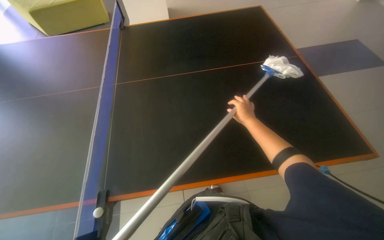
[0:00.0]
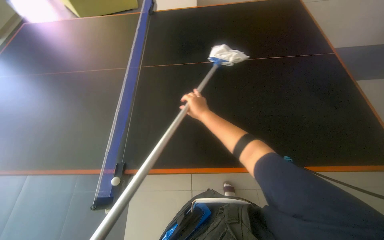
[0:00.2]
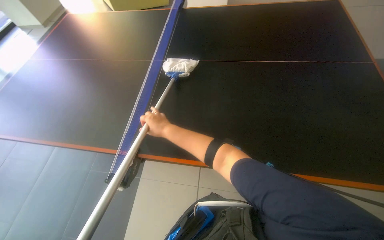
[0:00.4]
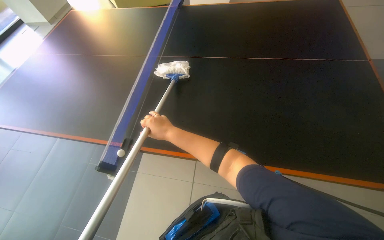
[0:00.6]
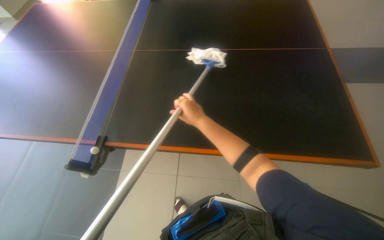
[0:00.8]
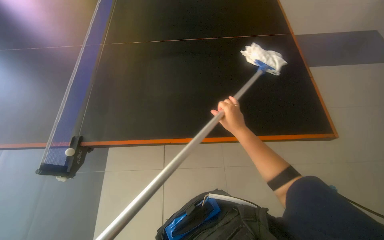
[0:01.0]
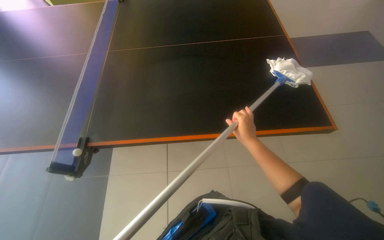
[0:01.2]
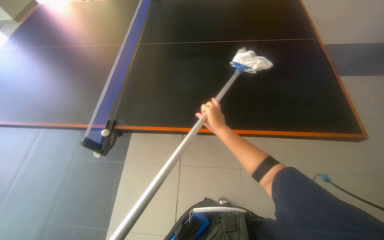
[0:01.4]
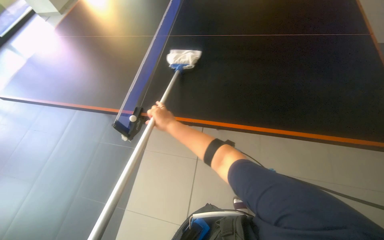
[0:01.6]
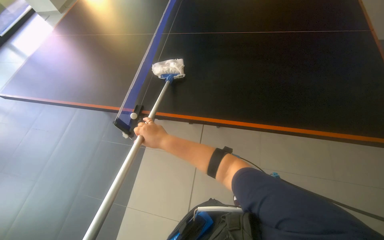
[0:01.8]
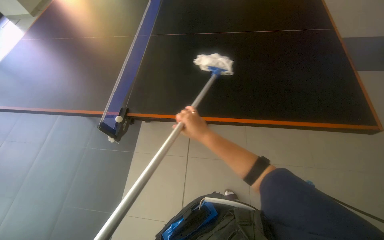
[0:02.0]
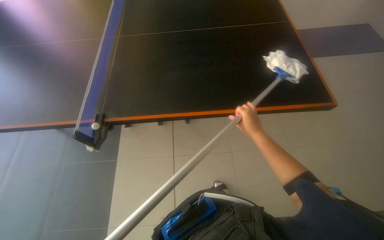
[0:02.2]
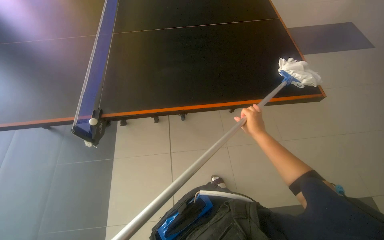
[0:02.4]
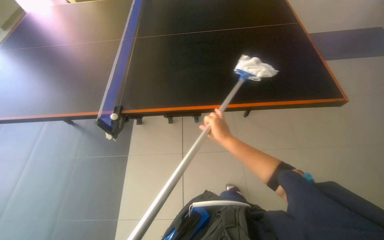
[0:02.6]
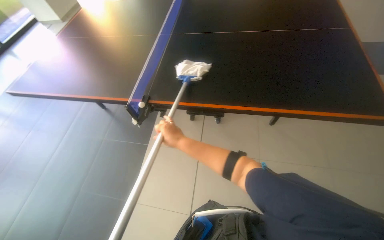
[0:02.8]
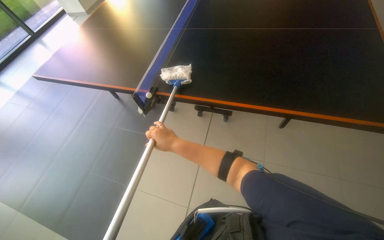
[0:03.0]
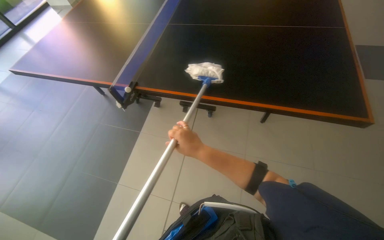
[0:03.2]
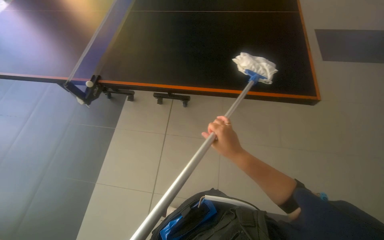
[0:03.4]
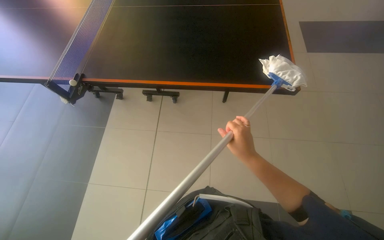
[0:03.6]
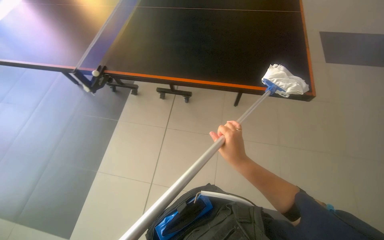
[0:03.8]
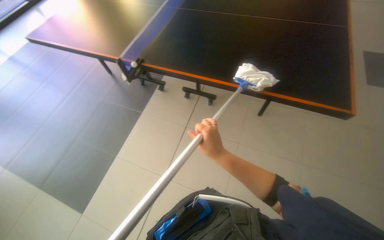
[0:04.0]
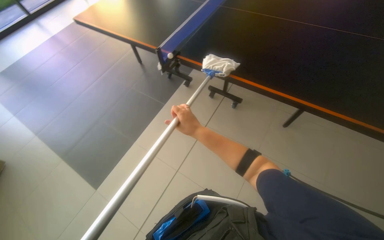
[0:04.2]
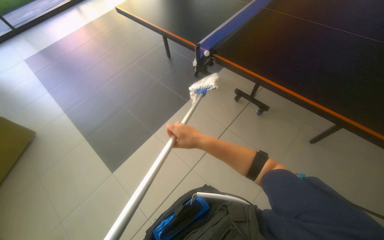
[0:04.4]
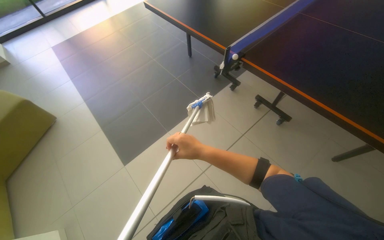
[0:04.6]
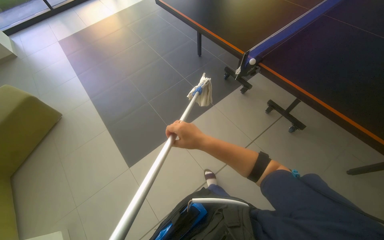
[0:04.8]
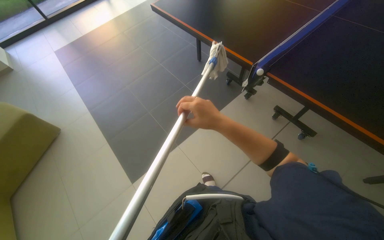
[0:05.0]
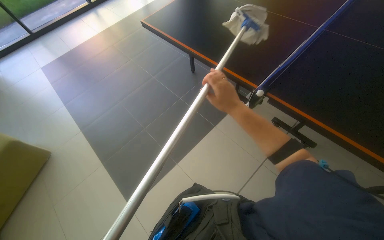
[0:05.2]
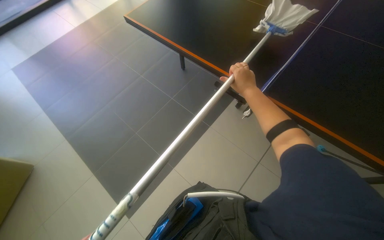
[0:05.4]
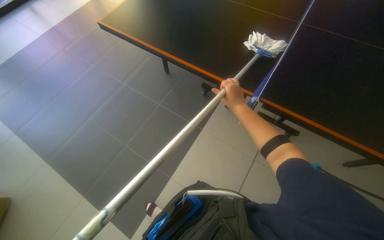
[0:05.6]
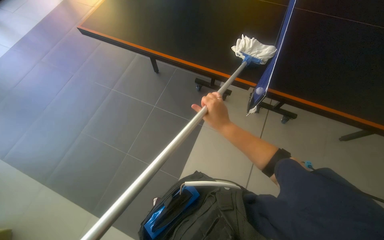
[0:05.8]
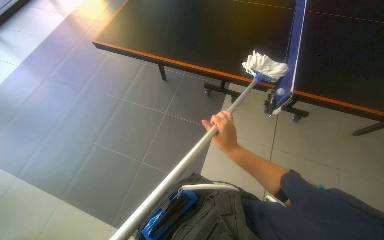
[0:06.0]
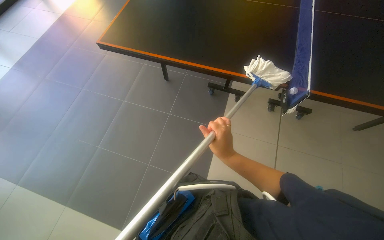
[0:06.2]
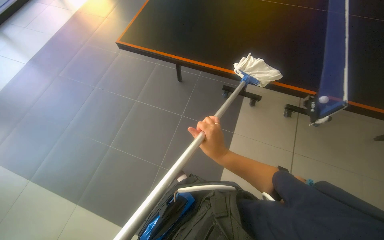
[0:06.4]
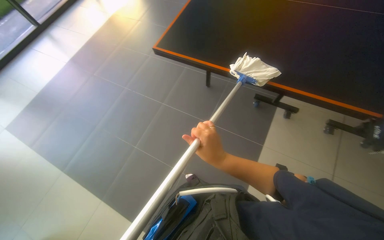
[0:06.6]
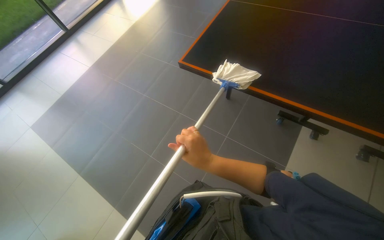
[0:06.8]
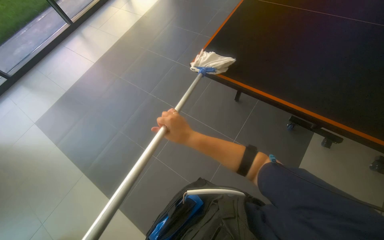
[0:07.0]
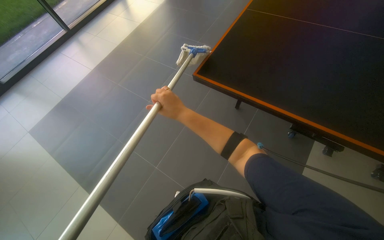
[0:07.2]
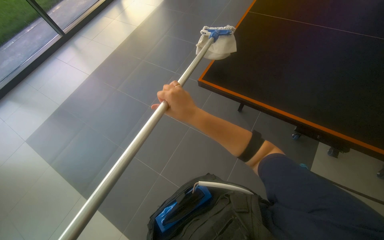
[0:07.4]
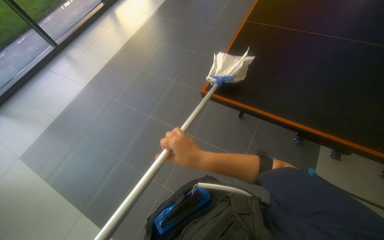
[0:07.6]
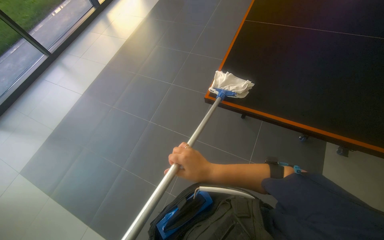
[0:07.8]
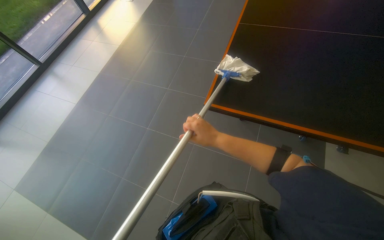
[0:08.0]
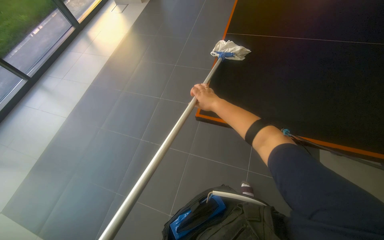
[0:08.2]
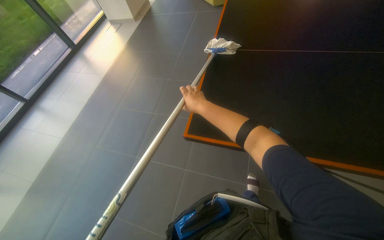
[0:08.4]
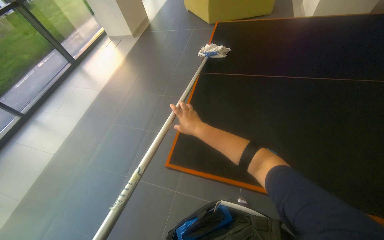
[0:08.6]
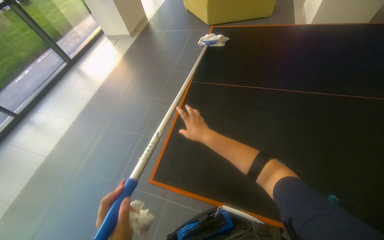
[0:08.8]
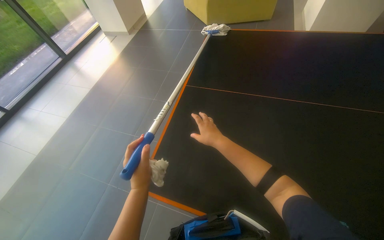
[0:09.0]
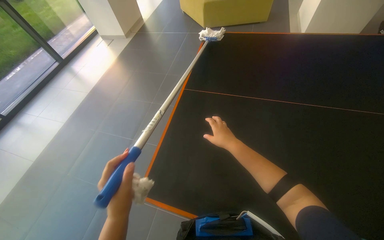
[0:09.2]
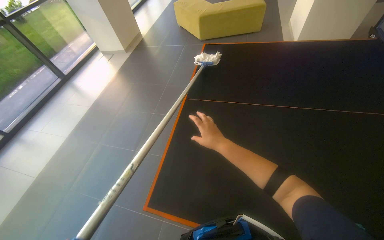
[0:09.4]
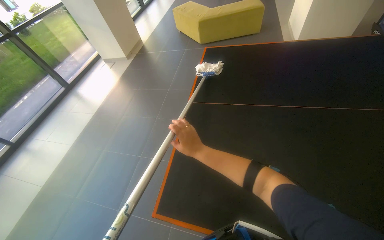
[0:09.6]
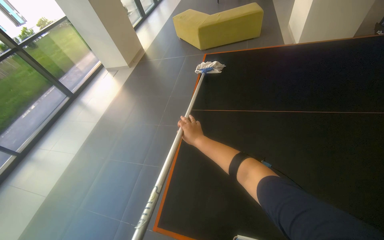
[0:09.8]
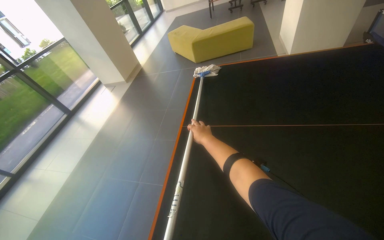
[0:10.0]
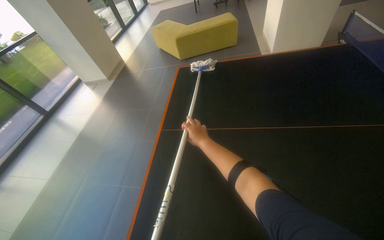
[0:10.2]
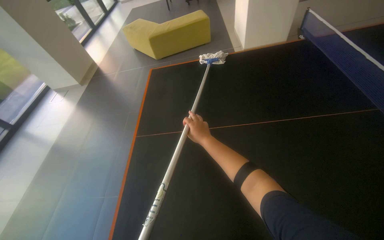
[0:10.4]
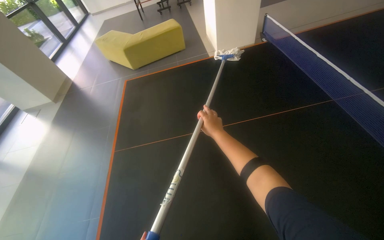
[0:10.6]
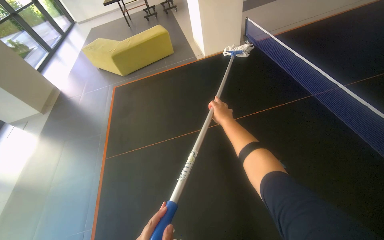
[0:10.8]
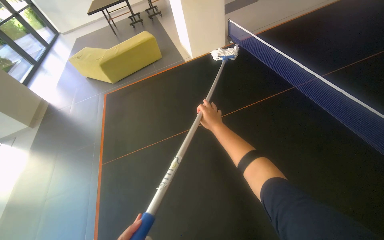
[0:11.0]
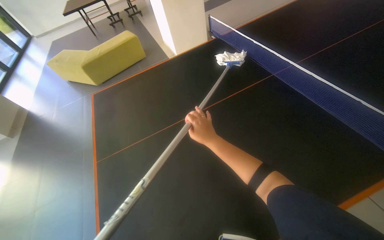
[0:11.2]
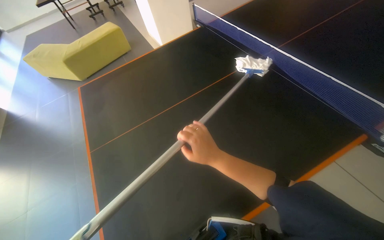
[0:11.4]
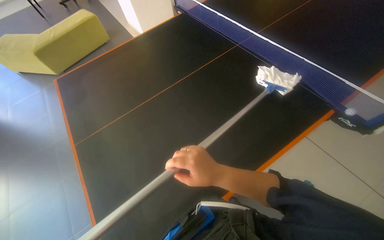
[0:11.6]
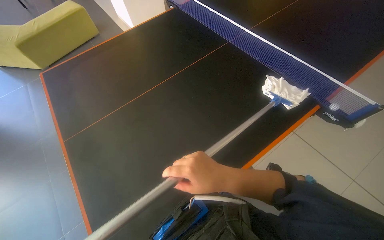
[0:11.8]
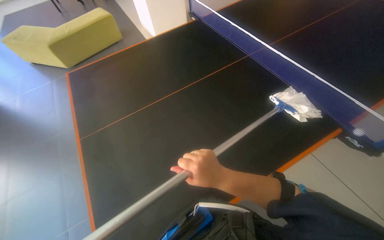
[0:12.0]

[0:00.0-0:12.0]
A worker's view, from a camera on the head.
Job: wiping surfaces.
The whole recording: Wiping the ping-pong table. The worker wipes the surface of the ping-pong table with a mop.
0:00.0 to 0:01.6: The right hand moves left and right over about 30 cm, changing direction 2 times.
0:01.6 to 0:03.0: The wearer's head swings some 20 degrees to the left. The right hand shifts approximately 20 cm down the picture, and goes to the right and returns, roughly 25 cm each way.
0:04.4 to 0:06.0: The camera travels roughly 90 cm. The head turns to the right by approximately 20 degrees.
0:07.6 to 0:09.0: The head travels about 40 cm.
0:10.4 to 0:12.0: The head rotates some 30 degrees to the right. The right hand goes some 35 cm nearer to the camera and down the picture.

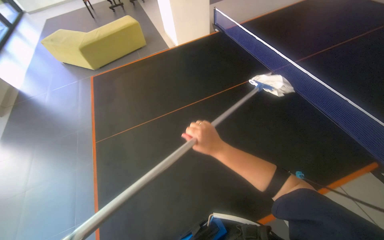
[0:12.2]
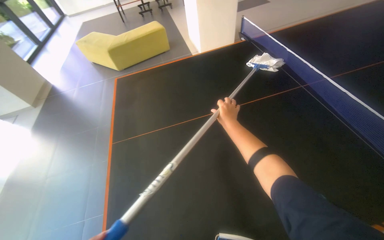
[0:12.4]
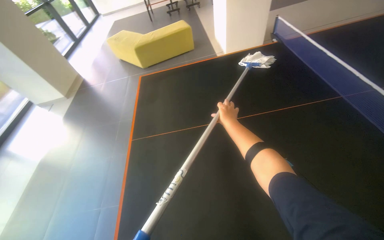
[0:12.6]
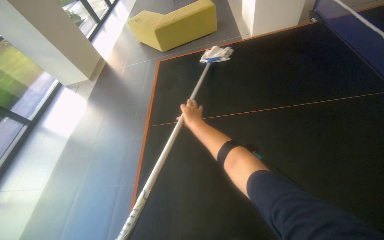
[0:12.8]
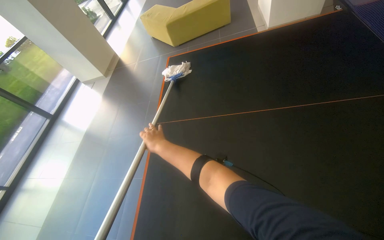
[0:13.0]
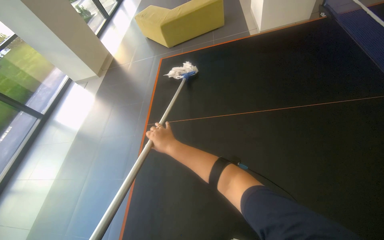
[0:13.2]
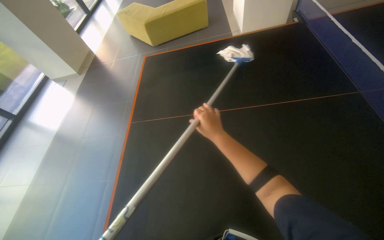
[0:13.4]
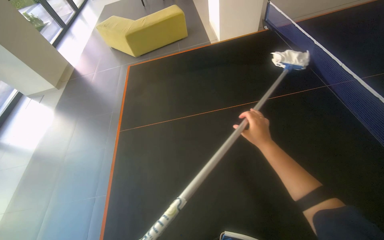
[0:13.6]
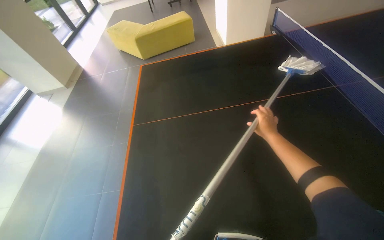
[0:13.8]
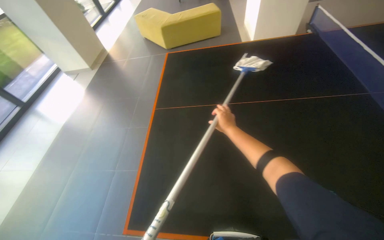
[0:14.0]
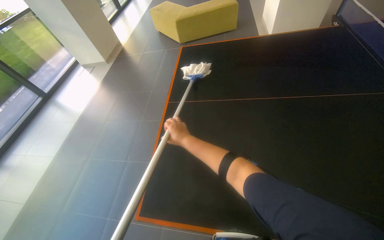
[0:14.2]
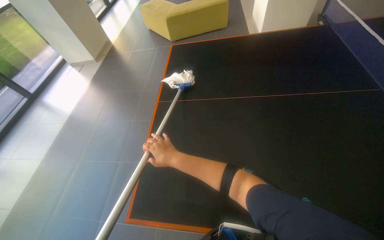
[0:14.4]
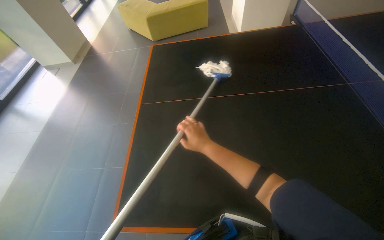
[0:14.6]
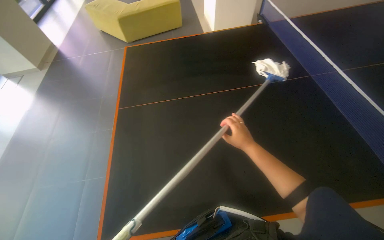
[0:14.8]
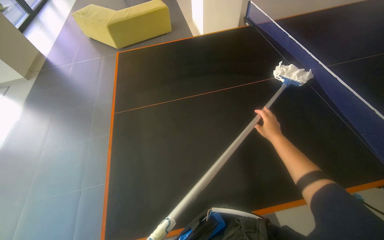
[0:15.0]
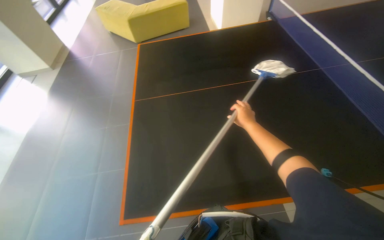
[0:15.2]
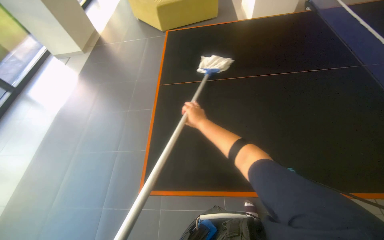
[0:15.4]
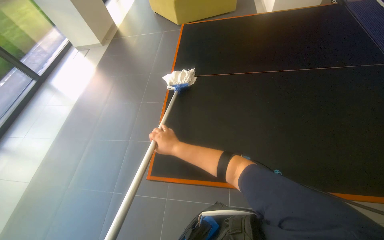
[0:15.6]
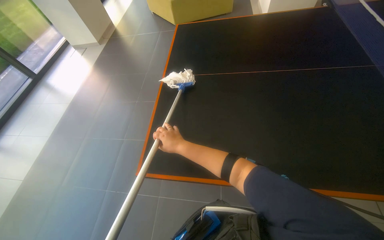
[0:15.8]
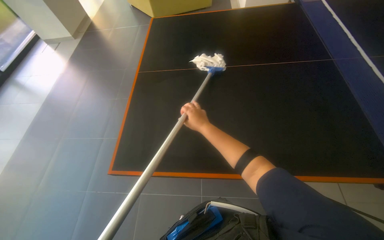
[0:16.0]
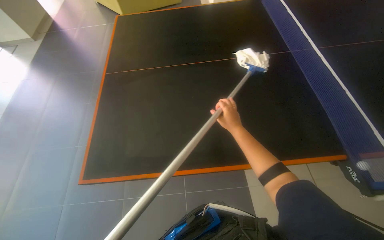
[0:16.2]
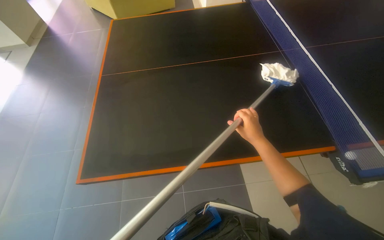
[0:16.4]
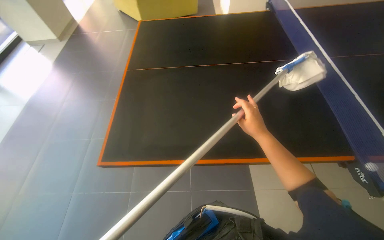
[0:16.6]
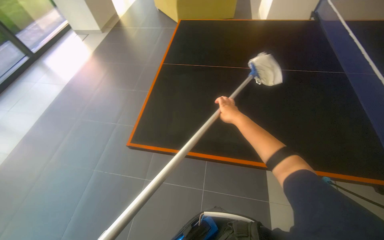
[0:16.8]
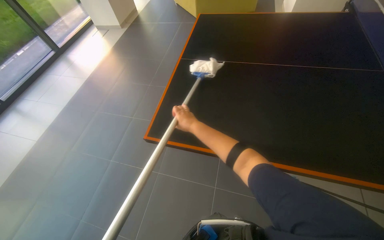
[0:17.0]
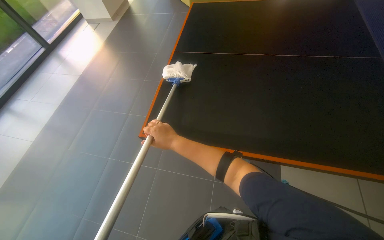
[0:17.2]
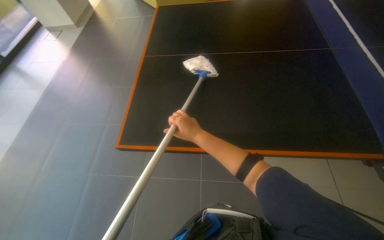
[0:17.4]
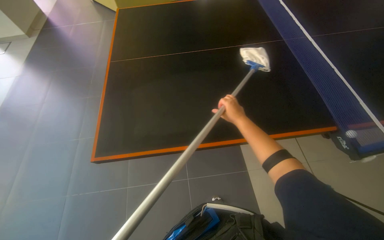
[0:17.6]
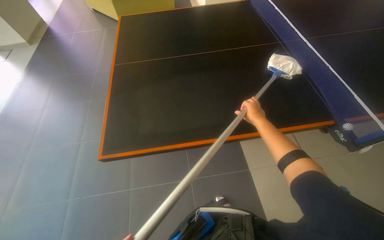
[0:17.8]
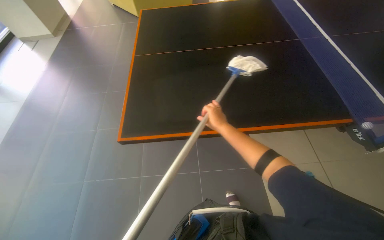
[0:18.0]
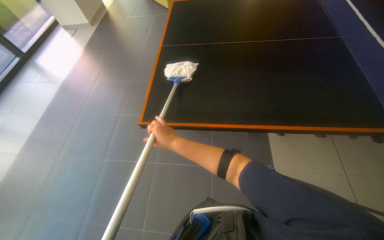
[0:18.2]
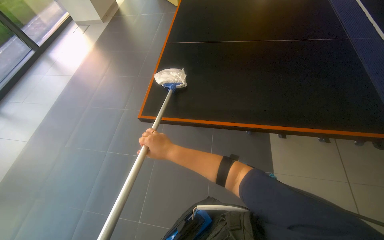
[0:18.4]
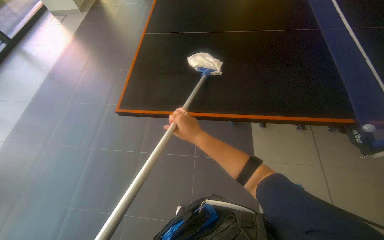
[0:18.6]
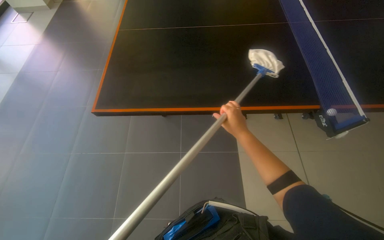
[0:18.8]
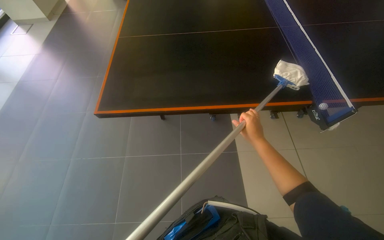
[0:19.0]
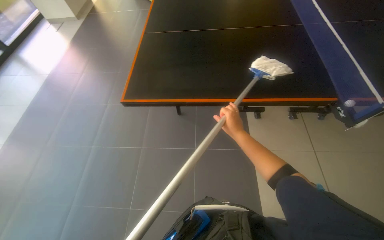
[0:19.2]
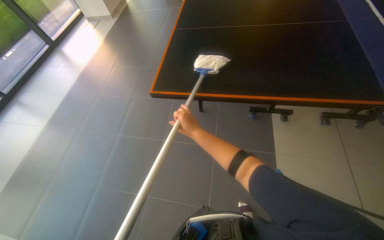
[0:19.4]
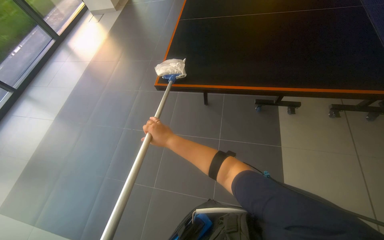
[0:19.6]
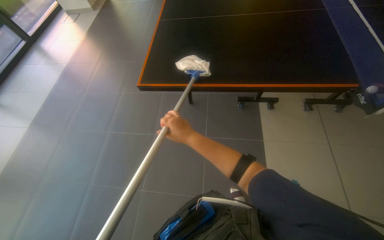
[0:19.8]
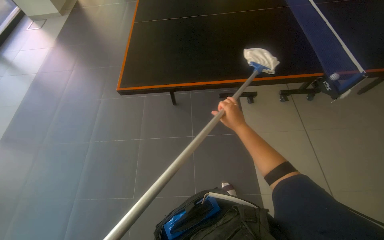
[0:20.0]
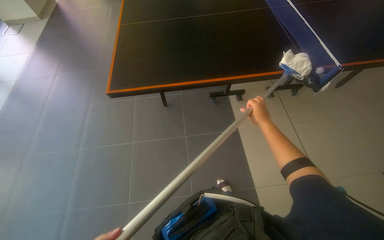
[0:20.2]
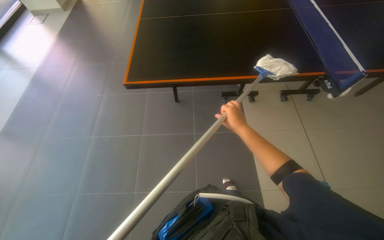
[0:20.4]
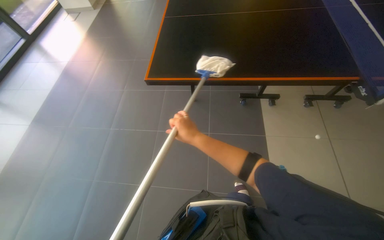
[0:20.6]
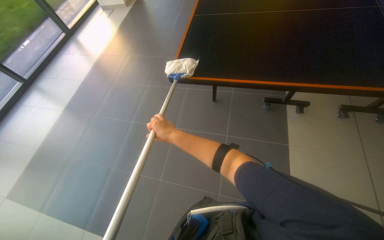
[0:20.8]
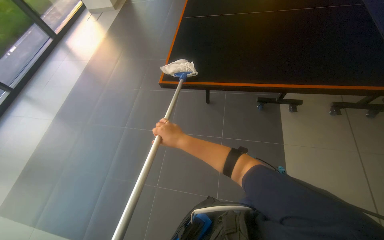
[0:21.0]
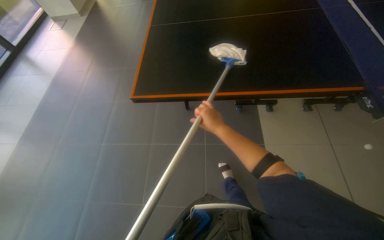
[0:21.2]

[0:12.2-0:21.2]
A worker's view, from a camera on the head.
Job: wiping surfaces.
The whole recording: Wiping the ping-pong table. The worker wipes the surface of the ping-pong table with a mop.
0:12.2 to 0:13.8: The head turns to the left by roughly 15 degrees.
0:13.8 to 0:15.2: The right hand reaches about 50 cm to the left, then returns.
0:15.2 to 0:16.6: The right hand shifts some 25 cm nearer to the camera, and travels to the left and back again, some 40 cm each way.
0:18.2 to 0:19.8: The right hand travels to the right and back again, approximately 50 cm each way.
0:19.8 to 0:21.2: The right hand goes left and right, roughly 30 cm each way, reversing 2 times.
